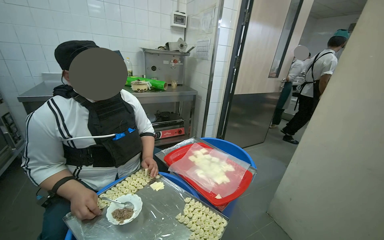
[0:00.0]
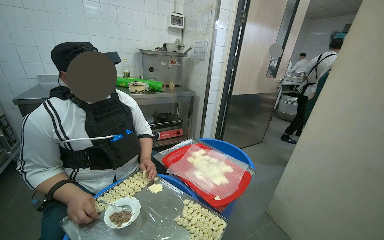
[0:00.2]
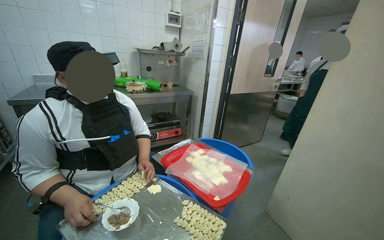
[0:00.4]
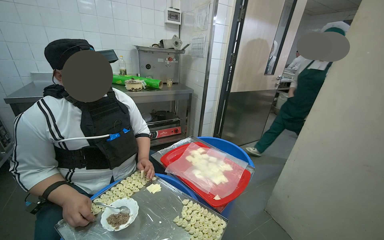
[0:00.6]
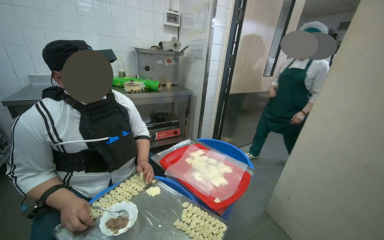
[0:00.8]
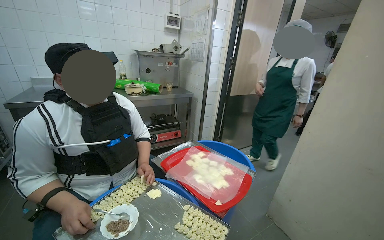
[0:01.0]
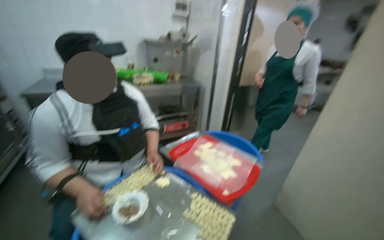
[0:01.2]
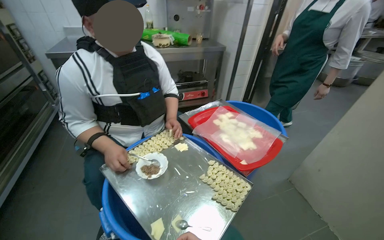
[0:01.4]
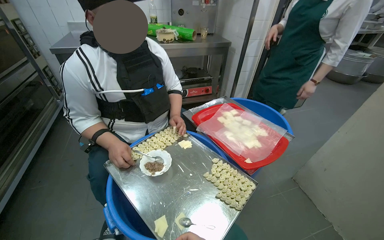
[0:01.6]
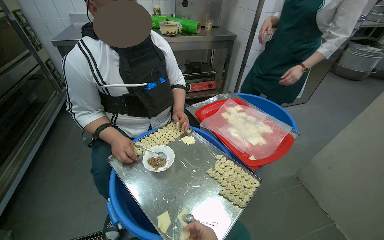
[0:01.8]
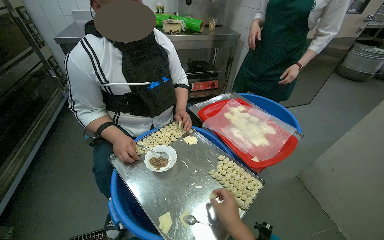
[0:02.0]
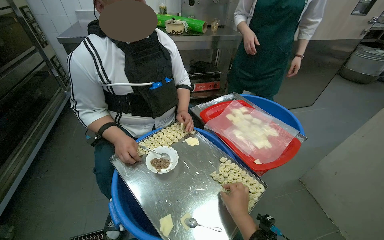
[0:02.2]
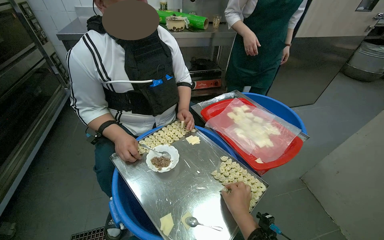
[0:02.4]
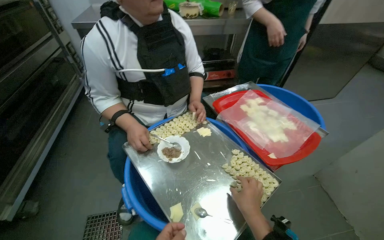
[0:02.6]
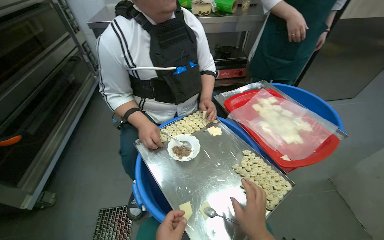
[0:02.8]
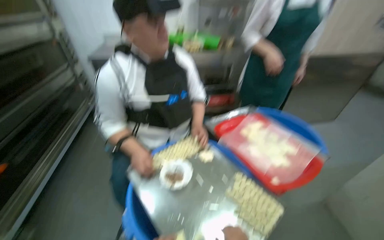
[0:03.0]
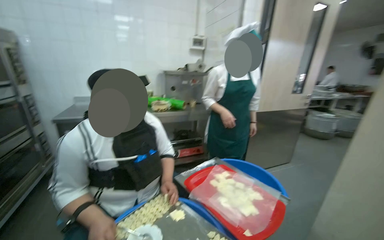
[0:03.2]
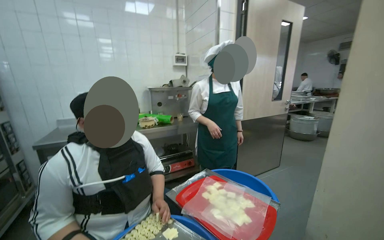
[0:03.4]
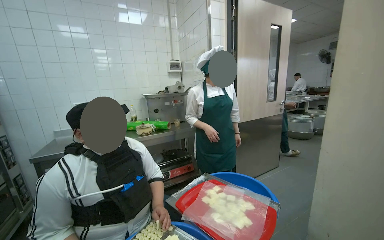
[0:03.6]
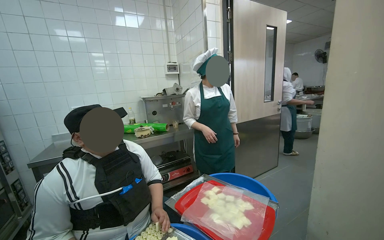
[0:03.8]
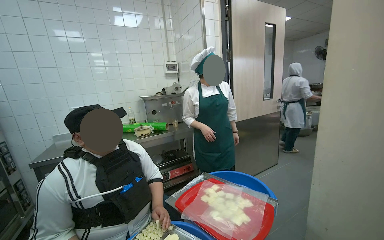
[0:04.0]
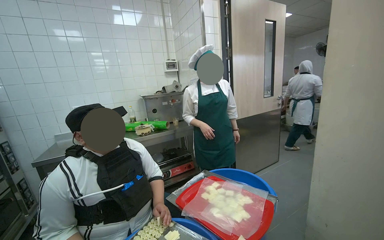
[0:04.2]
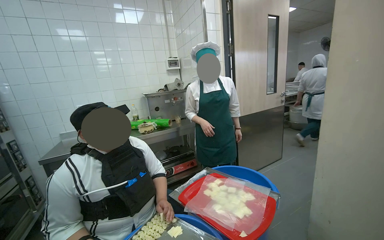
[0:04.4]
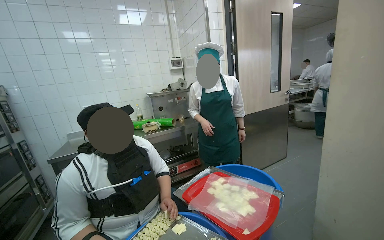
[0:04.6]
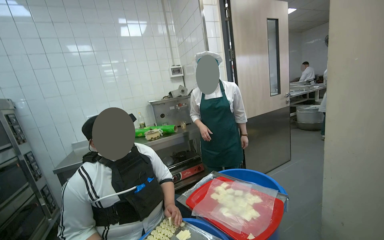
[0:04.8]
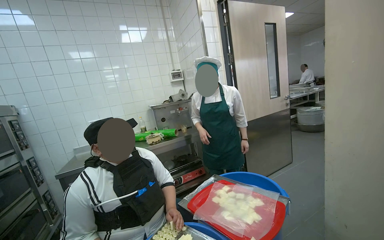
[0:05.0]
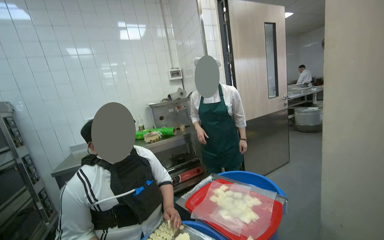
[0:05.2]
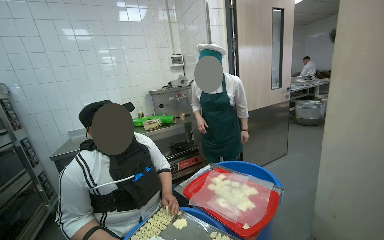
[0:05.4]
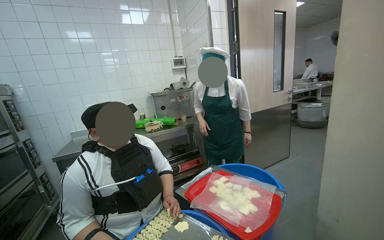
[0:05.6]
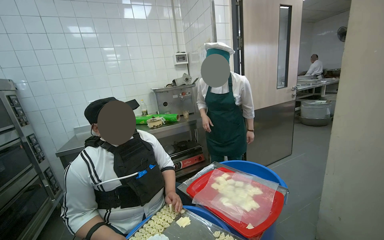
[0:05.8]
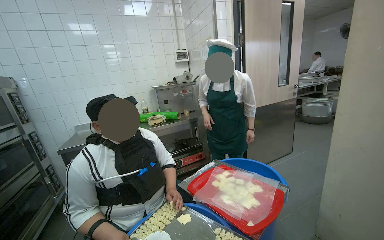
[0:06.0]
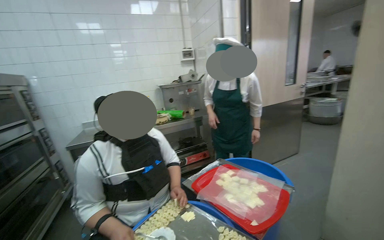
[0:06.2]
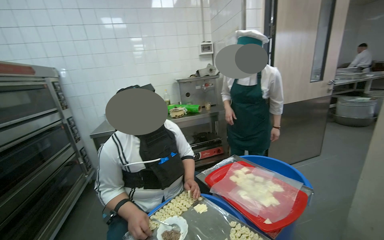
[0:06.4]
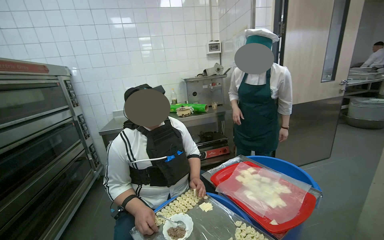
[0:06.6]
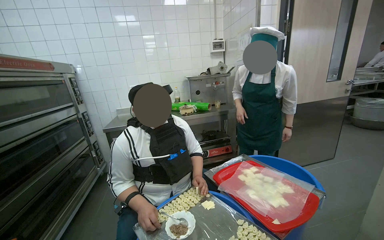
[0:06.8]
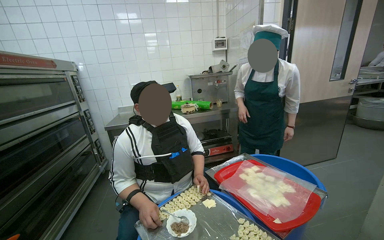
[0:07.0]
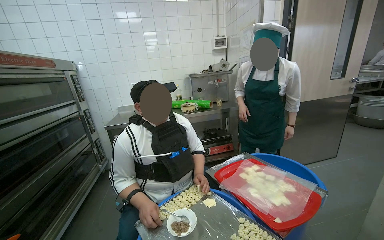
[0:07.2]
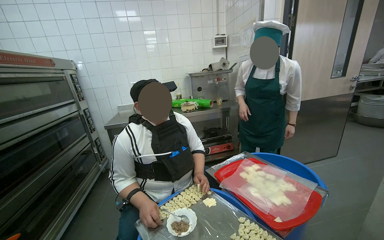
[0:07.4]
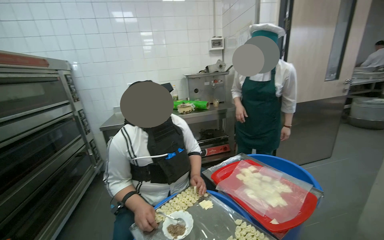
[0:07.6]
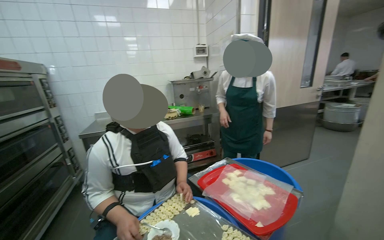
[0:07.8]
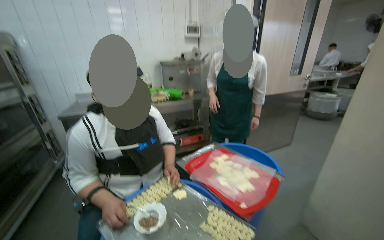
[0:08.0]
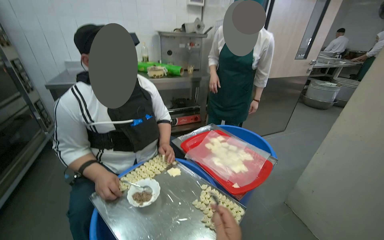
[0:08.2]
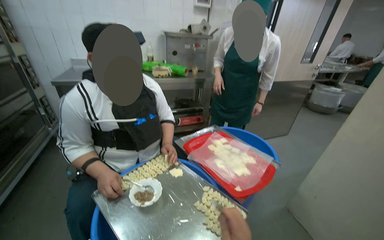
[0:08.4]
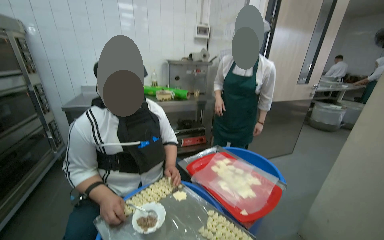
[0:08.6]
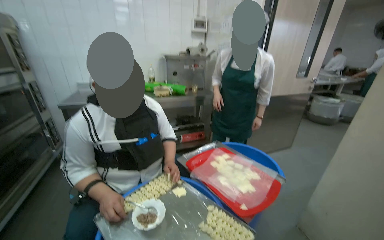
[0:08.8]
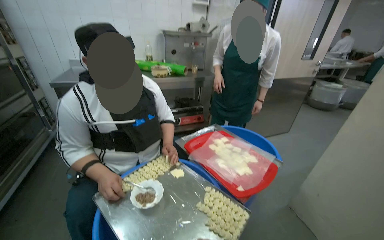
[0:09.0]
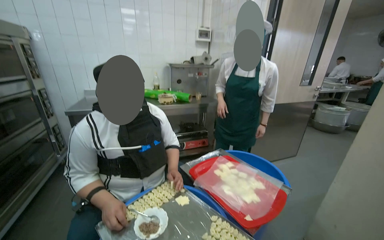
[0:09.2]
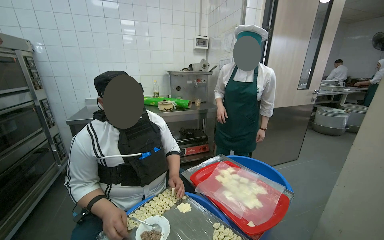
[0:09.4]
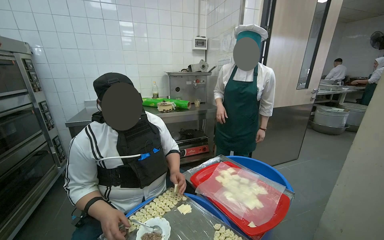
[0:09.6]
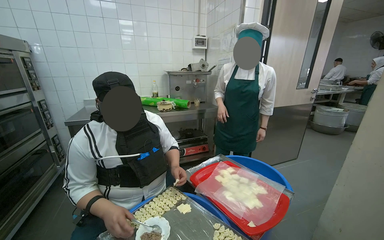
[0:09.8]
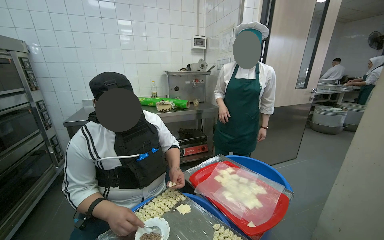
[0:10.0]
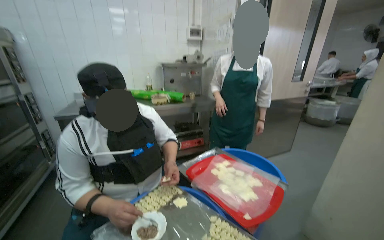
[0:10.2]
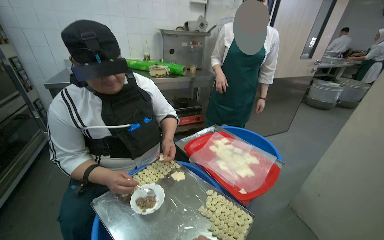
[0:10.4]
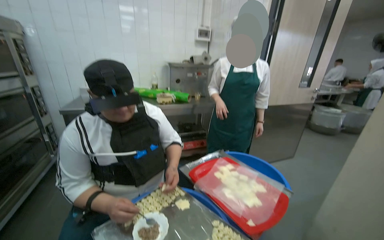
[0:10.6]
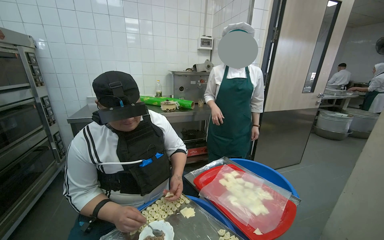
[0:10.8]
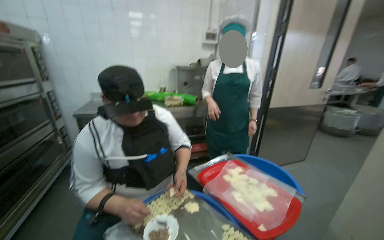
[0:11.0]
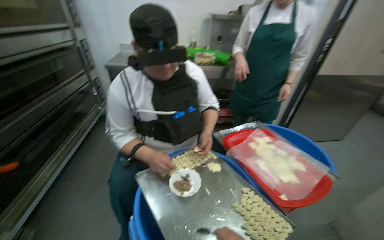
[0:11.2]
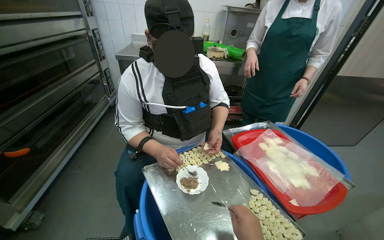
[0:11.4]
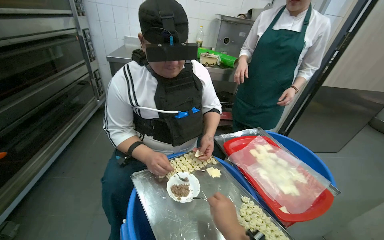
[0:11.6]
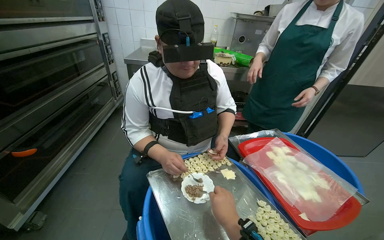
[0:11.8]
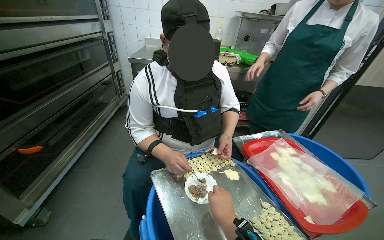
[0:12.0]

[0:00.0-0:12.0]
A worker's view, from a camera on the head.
Job: preparing food.
The whole recording: Making dumplings. The worker continues making dumplings by filling dough with ingredients and shaping them.
0:00.0 to 0:01.6: The wearer looks some 15 degrees further downward.
0:03.0 to 0:04.4: The head rotates about 20 degrees to the right. The view tips upward by some 25 degrees.
0:10.4 to 0:12.0: The head rotates roughly 20 degrees to the left.

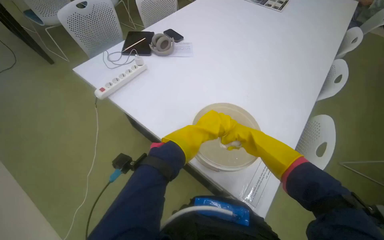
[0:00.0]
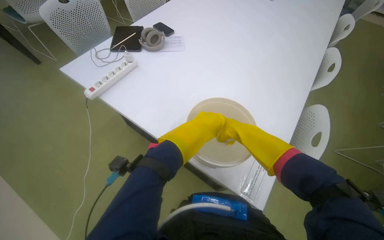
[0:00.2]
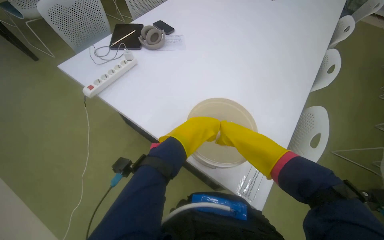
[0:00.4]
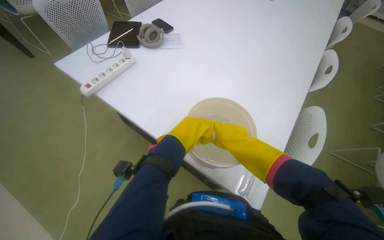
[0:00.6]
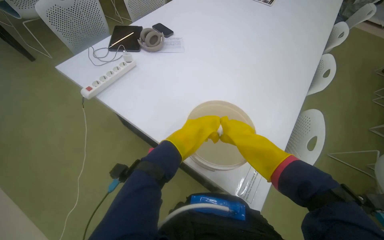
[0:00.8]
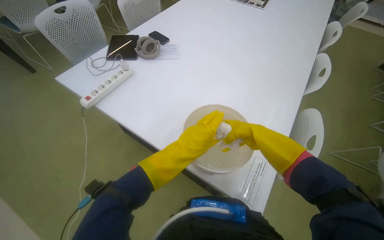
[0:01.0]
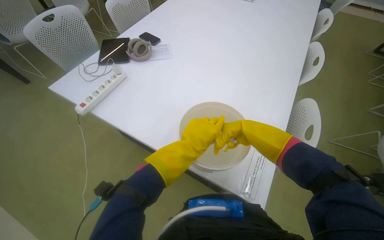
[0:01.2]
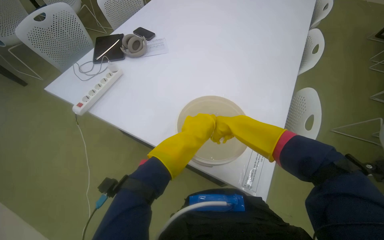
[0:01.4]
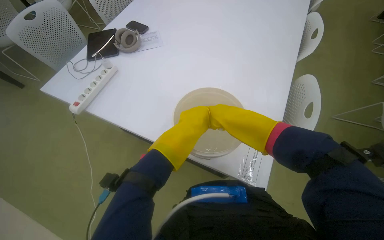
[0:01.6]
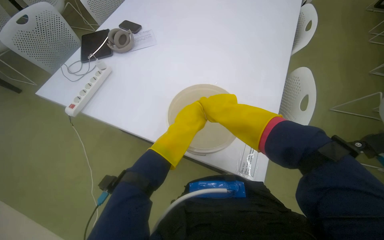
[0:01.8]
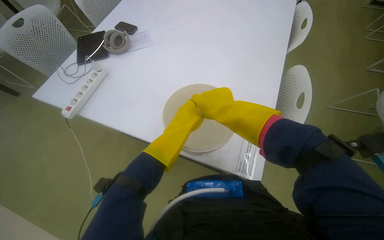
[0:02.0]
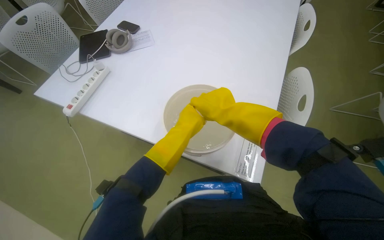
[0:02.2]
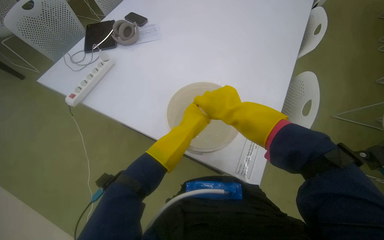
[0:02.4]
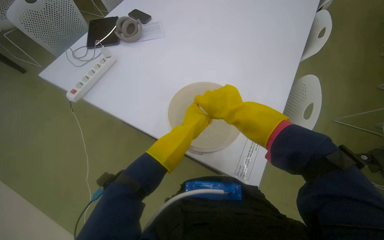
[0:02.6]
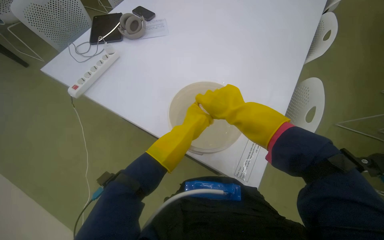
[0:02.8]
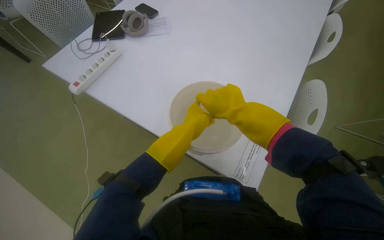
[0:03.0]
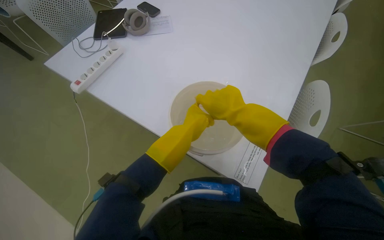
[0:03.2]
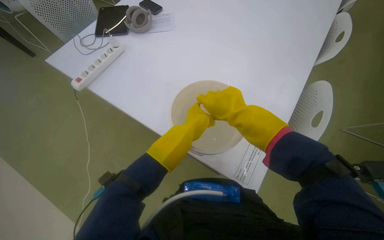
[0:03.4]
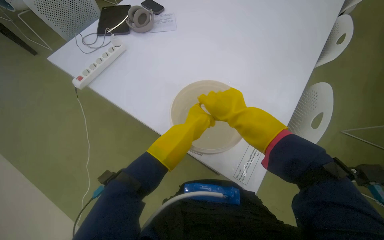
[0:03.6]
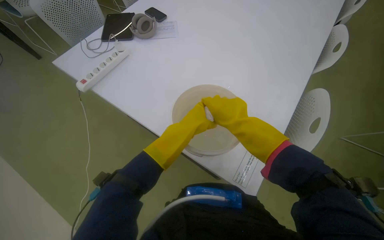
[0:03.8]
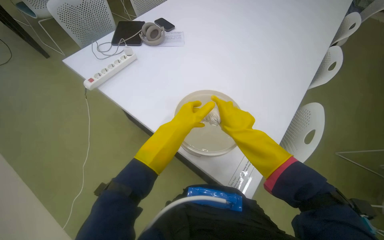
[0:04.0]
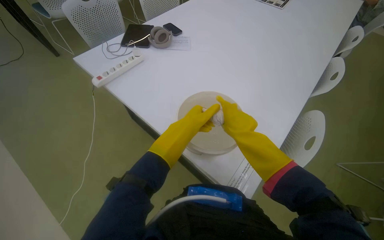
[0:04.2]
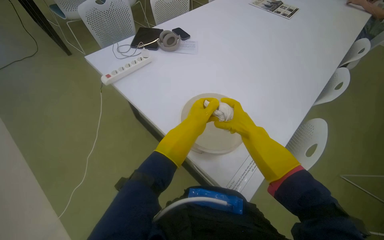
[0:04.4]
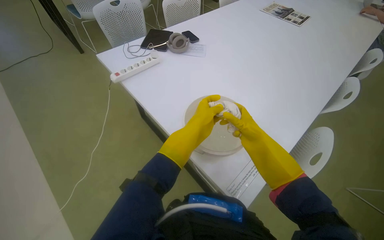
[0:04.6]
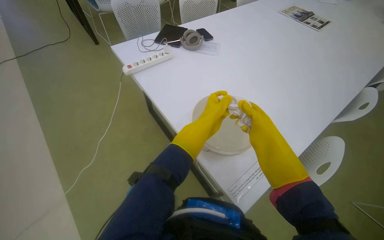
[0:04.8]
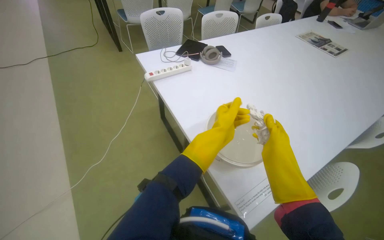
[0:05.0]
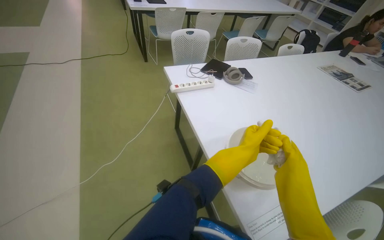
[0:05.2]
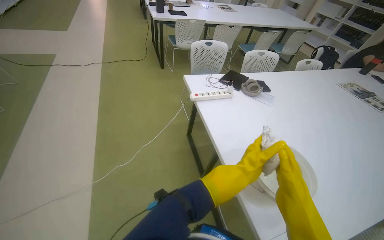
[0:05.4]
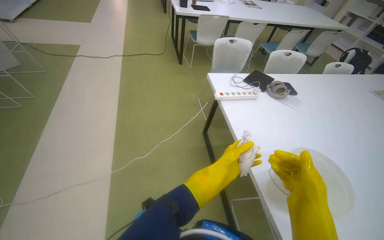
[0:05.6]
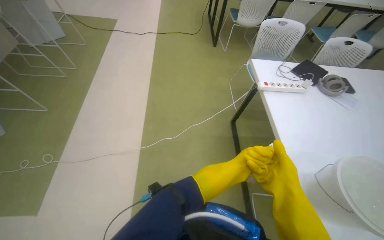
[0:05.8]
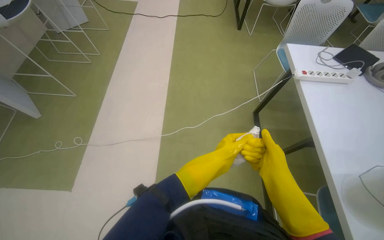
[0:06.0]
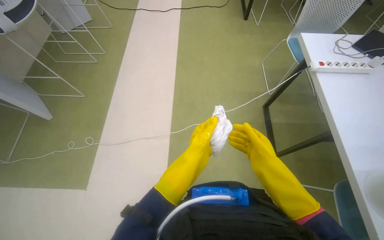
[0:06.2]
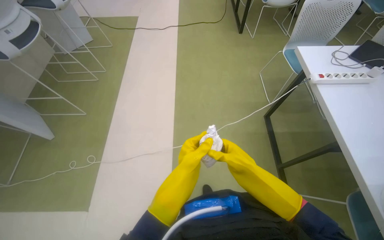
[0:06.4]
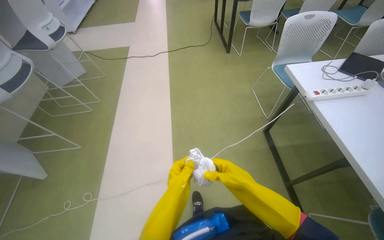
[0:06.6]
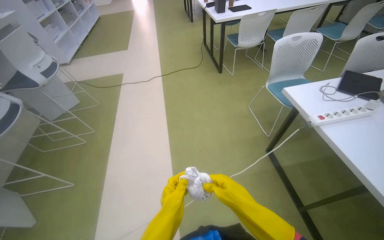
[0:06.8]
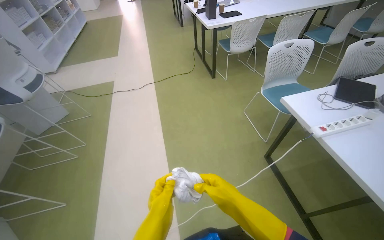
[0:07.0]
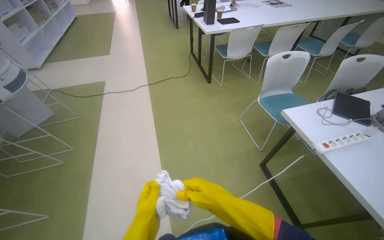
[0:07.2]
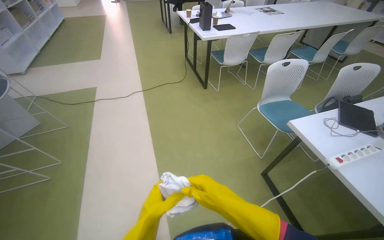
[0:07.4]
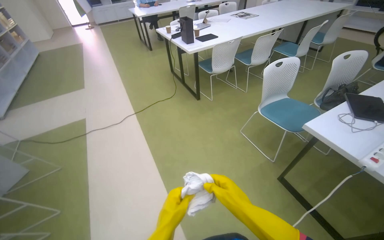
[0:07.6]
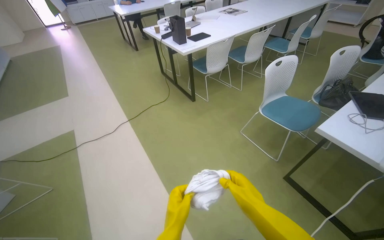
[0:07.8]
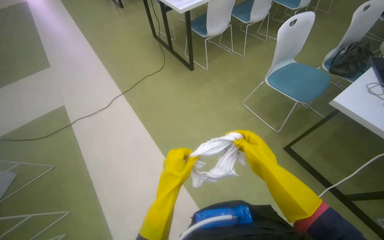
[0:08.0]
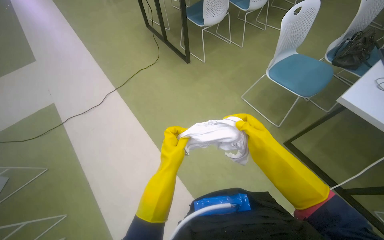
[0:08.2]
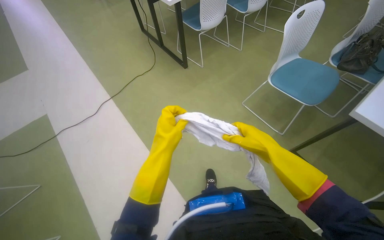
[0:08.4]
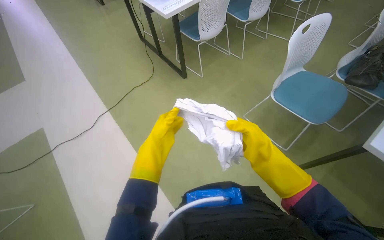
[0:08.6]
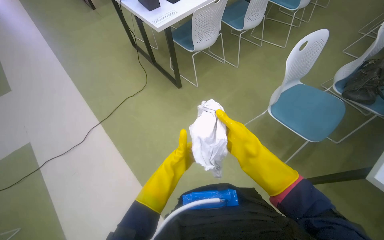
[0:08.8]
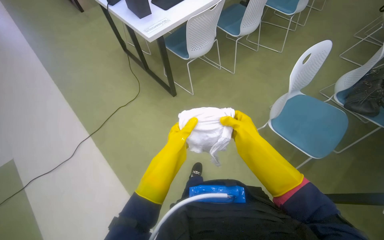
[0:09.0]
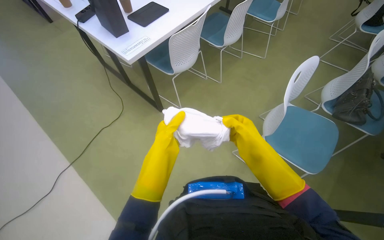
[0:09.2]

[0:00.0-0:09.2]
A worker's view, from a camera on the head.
Job: wiping surfaces.
The whole recording: Cleaning table surface. The worker wipes the white table surface with a cloth.
0:00.0 to 0:01.6: The hands are busy where they are.
0:04.6 to 0:06.2: The wearer moves some 50 cm. The wearer's head swings approximately 45 degrees to the left.
0:06.2 to 0:07.6: The camera is carried about 70 cm. The wearer looks roughly 30 degrees further to the right. The camera pitches upward, by roughly 20 degrees.
0:07.6 to 0:09.2: The camera travels about 1 m. The head rotates roughly 20 degrees to the right. The view tips downward by about 15 degrees.
